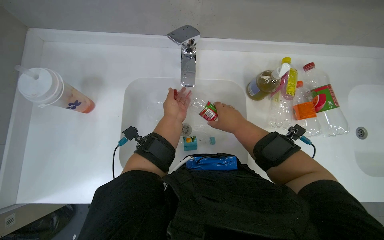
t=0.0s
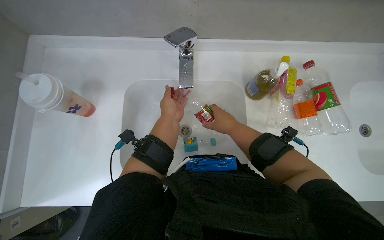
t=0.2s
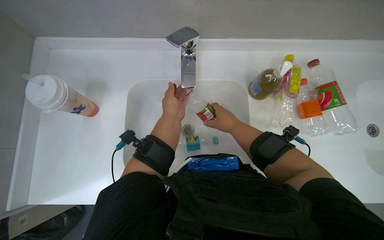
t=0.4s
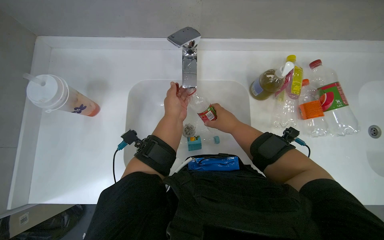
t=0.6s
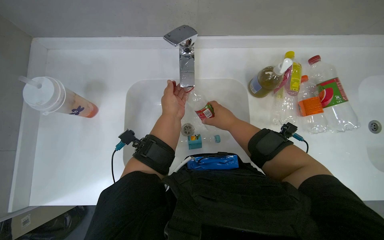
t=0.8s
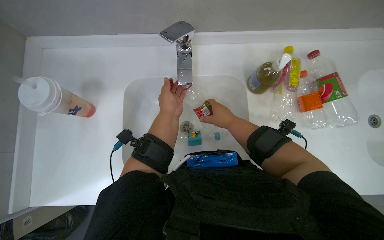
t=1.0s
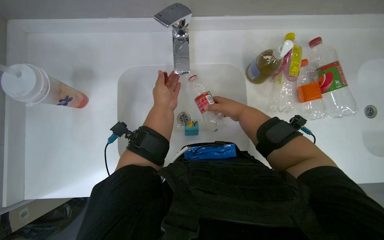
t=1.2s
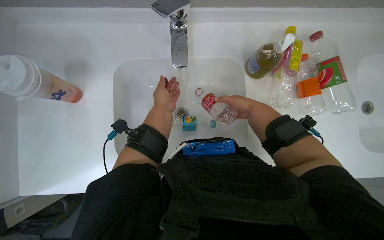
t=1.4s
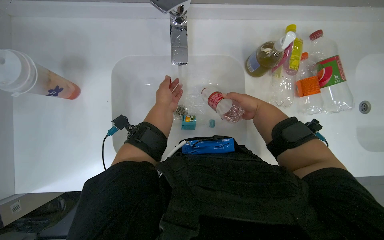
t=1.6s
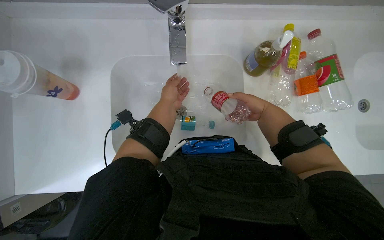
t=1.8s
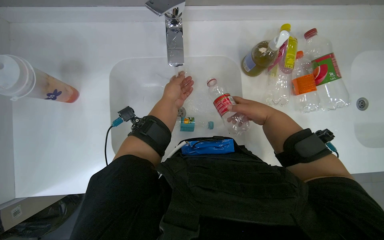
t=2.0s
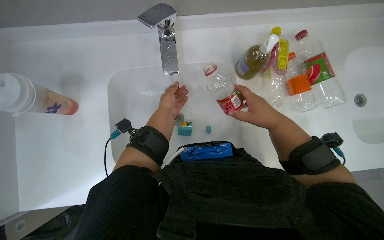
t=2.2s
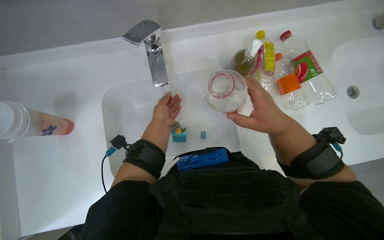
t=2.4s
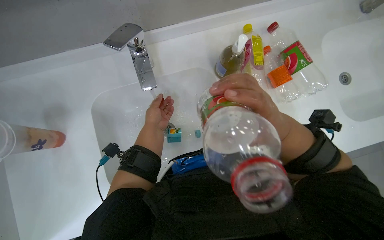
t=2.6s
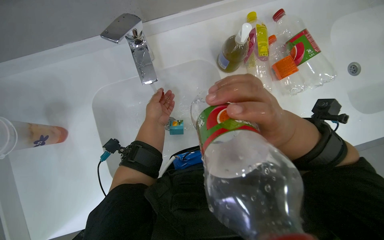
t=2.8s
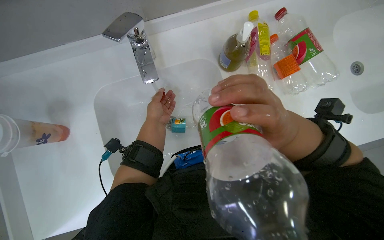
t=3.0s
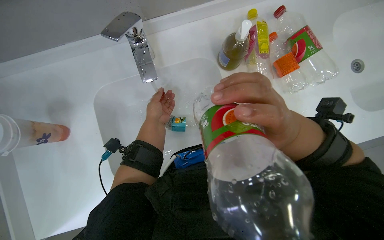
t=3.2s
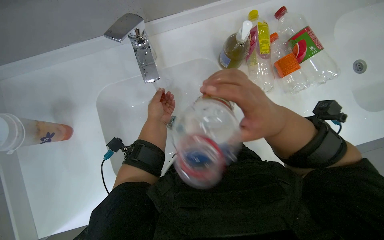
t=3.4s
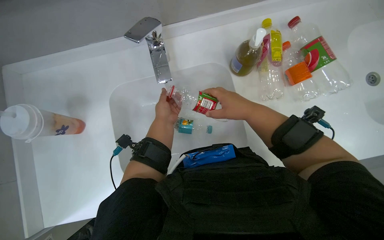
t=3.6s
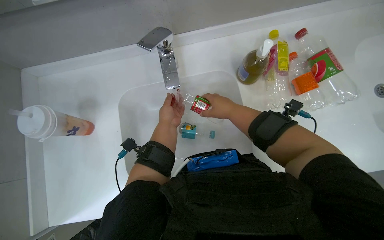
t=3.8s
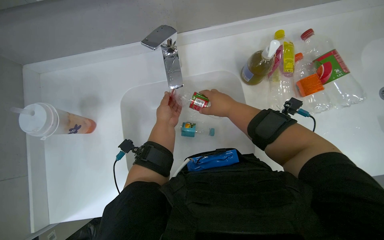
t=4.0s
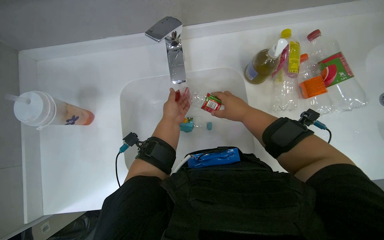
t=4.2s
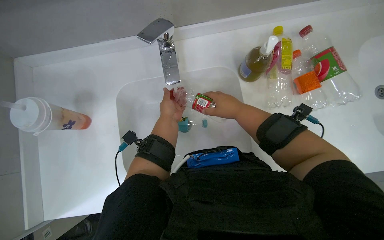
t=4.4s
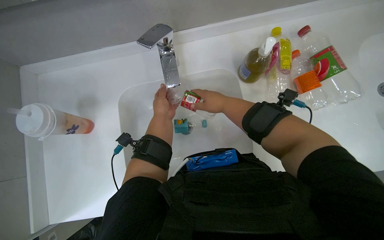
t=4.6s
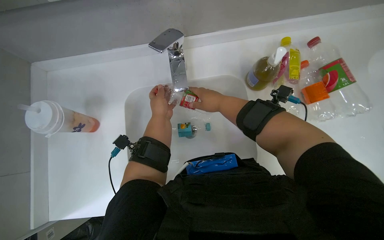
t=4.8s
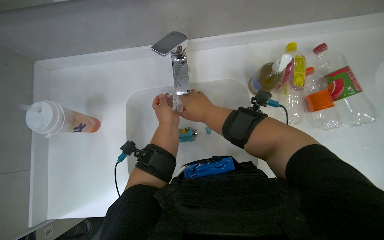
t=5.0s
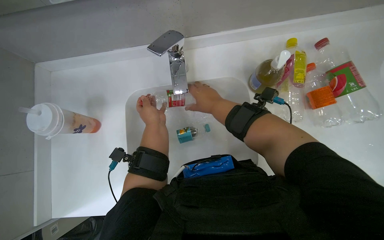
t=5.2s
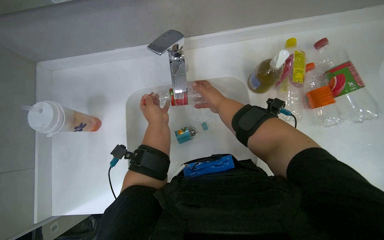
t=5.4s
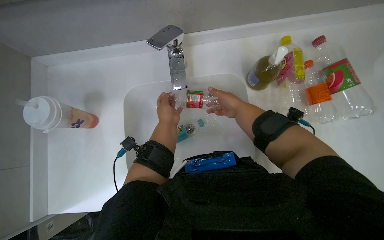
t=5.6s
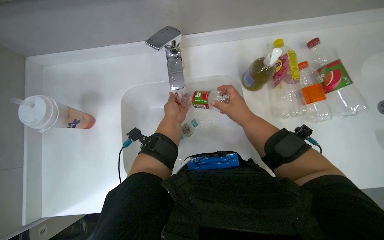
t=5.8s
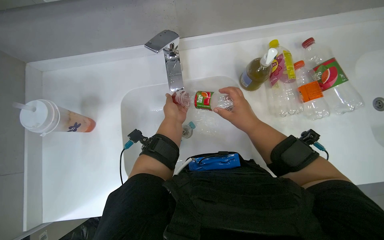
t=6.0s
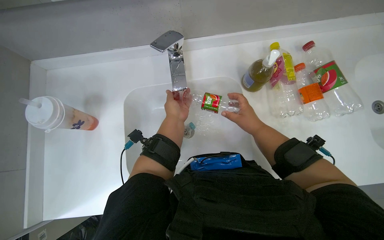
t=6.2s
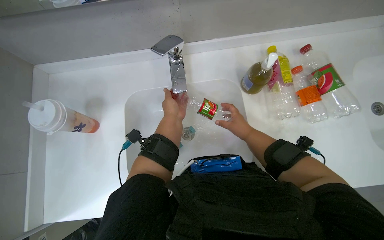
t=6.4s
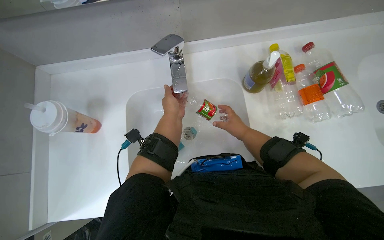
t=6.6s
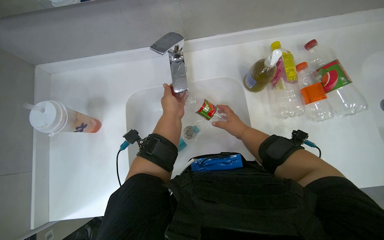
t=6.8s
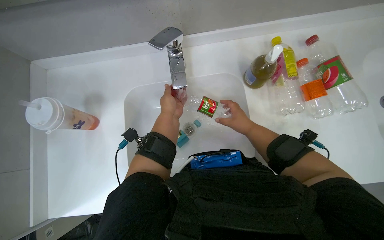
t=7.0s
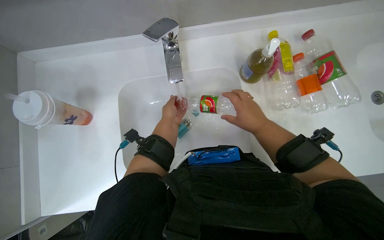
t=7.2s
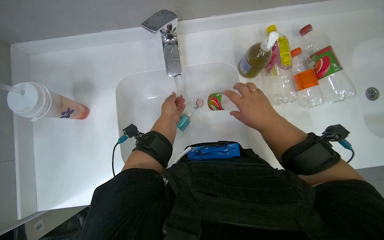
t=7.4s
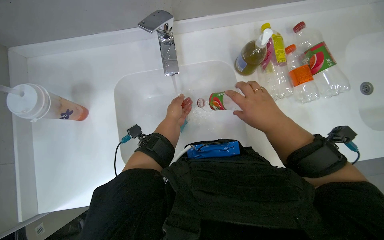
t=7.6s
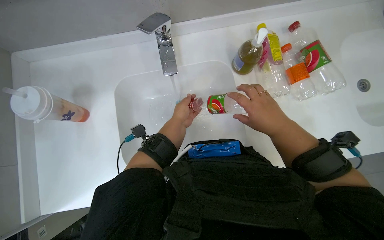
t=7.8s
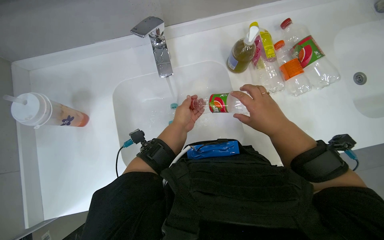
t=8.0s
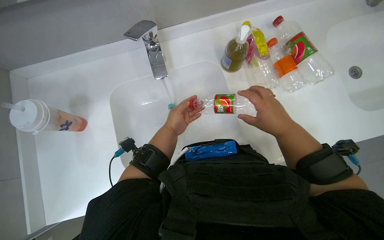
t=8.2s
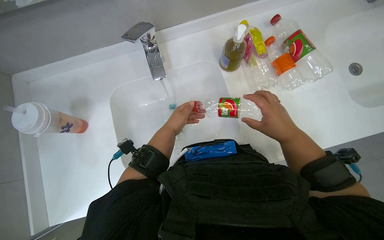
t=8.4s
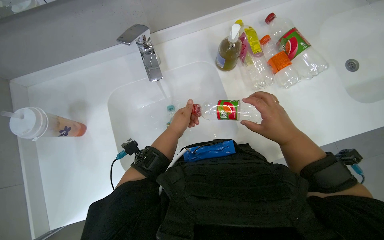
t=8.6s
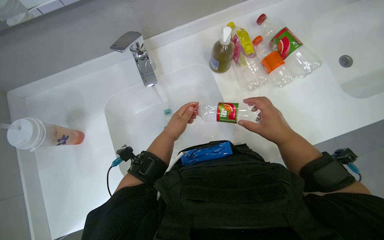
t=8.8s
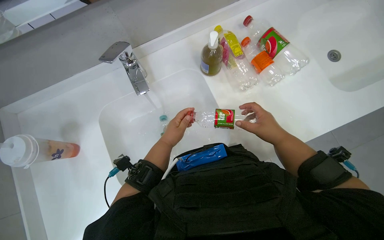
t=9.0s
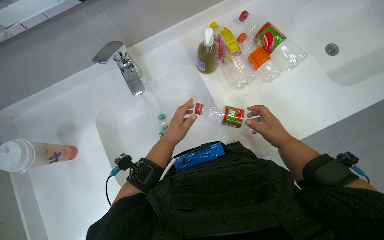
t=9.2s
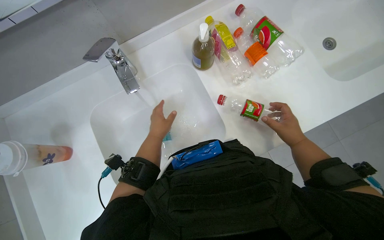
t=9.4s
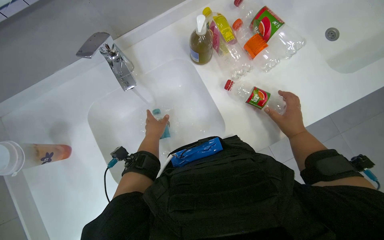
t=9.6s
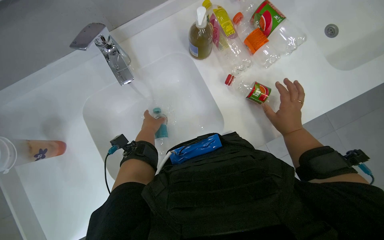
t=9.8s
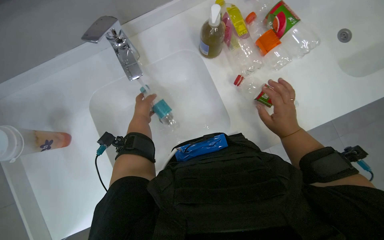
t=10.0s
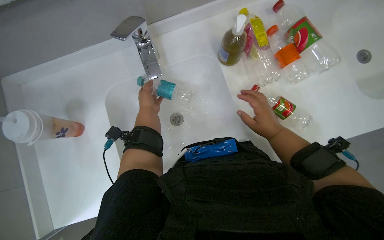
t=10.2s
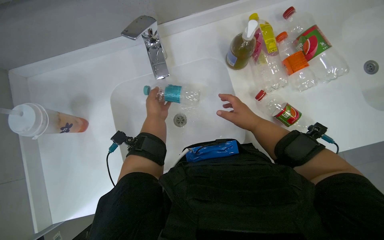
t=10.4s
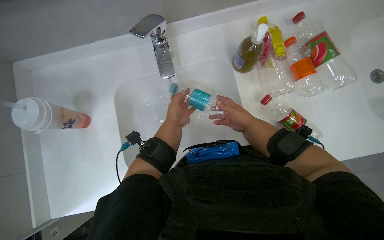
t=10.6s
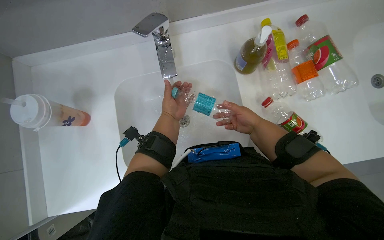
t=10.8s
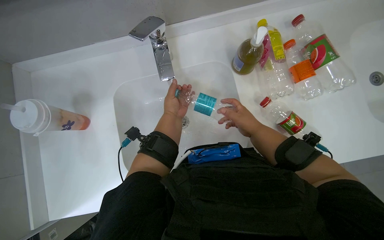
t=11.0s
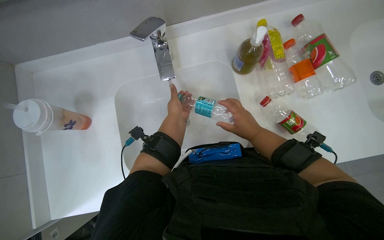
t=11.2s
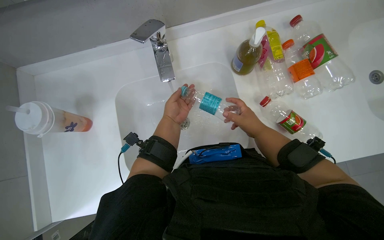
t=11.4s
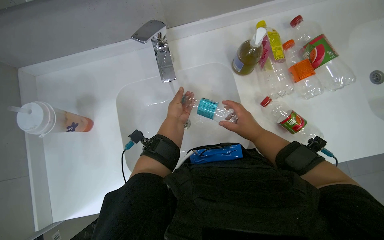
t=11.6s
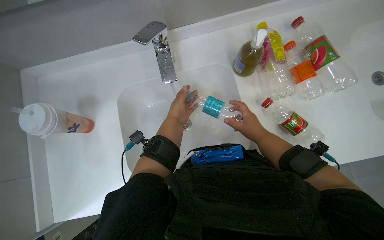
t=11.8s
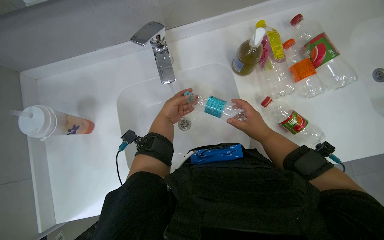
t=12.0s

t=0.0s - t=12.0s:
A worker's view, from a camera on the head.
Job: managing trash.
The whole recording: Rinsing plastic bottles and containers. The worker rinses various plastic bottles and small containers under running water in the sink.
t=0.0s - t=1.6s: The right hand shifts approximately 25 cm farther from the camera and to the right.
t=1.6s - t=3.0s: The right hand heads nearer to the camera, covering some 30 cm.
t=3.0s - t=4.4s: The right hand is displaced farther from the camera by some 10 cm.
t=6.0s - t=7.6s: The right hand goes farther from the camera and returns, about 10 cm each way.
t=7.6s - t=9.0s: The left hand moves nearer to the camera, some 10 cm.
t=9.0s - t=10.4s: The right hand reaches roughly 10 cm to the right, then returns.
t=10.4s - t=12.0s: The hands are busy where they are.

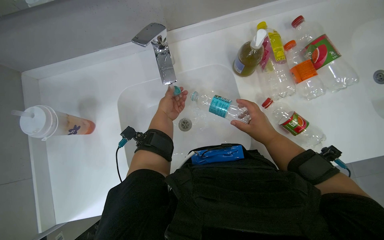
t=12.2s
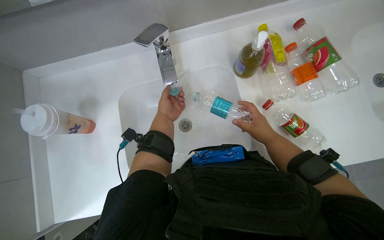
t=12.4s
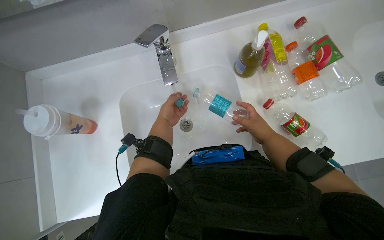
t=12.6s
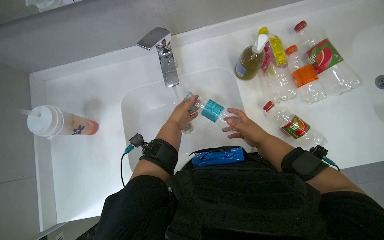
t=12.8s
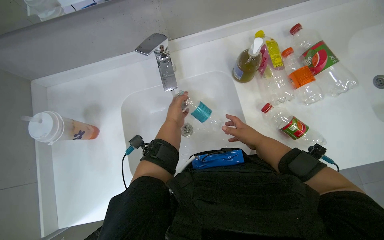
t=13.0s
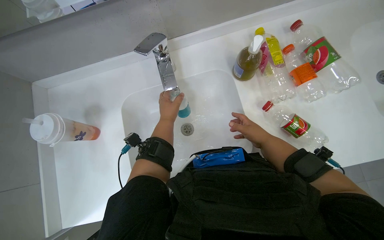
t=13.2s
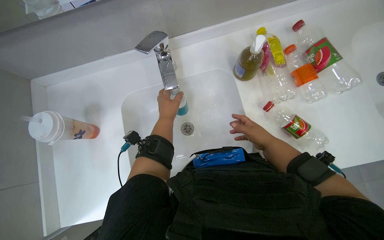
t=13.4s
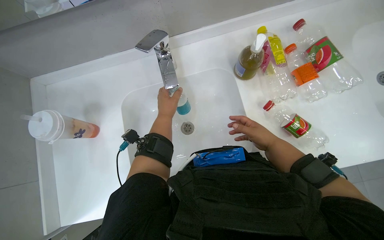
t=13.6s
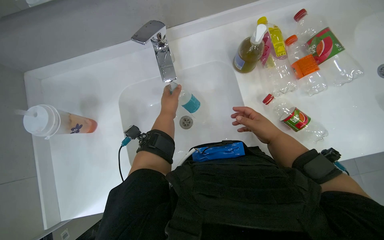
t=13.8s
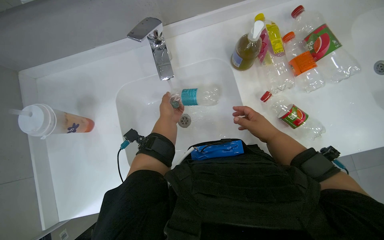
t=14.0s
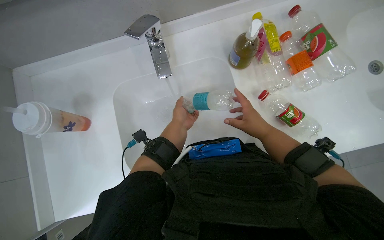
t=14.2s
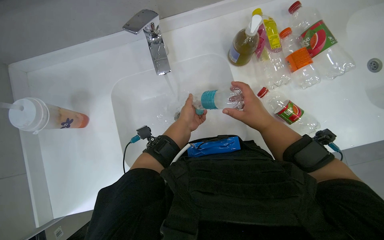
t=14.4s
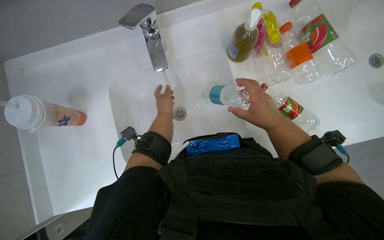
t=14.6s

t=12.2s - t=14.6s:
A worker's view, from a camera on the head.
Job: managing trash.
The whole recording: Rinsing plastic bottles and containers. The worker rinses various plastic bottles and small containers under running water in the sink.
t=12.2s - t=13.4s: The hands work in one place, with small movements.
t=13.4s - t=14.6s: The left hand travels farther from the camera by roughly 10 cm.

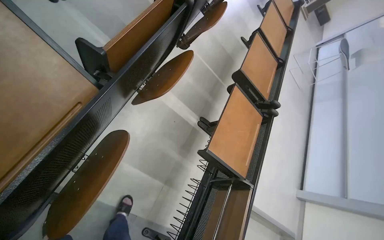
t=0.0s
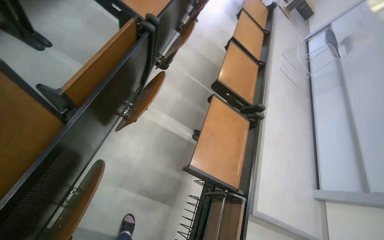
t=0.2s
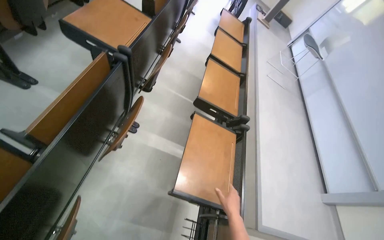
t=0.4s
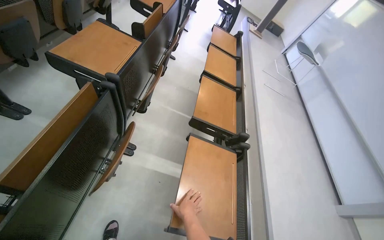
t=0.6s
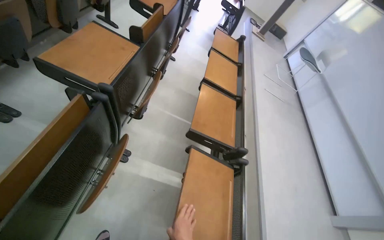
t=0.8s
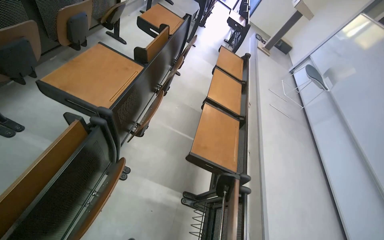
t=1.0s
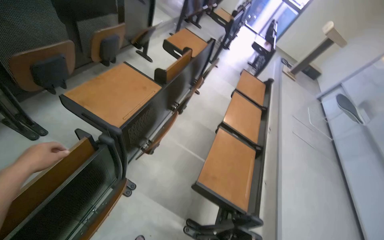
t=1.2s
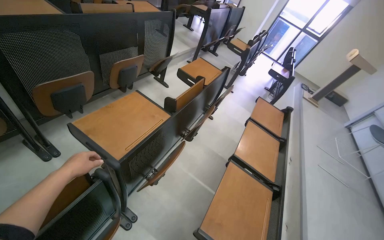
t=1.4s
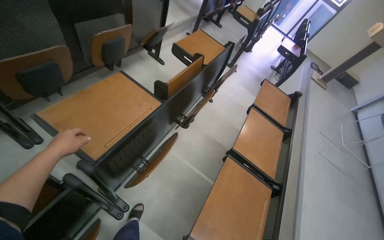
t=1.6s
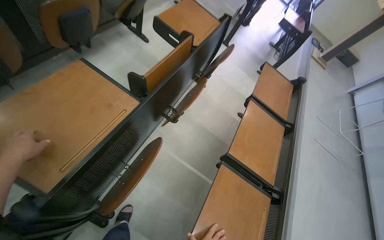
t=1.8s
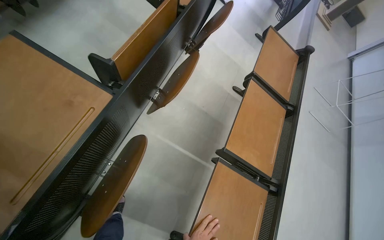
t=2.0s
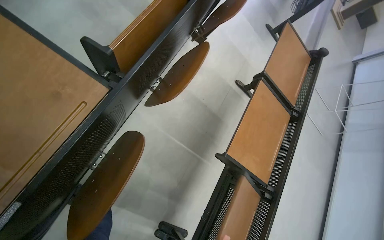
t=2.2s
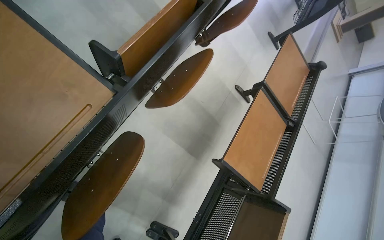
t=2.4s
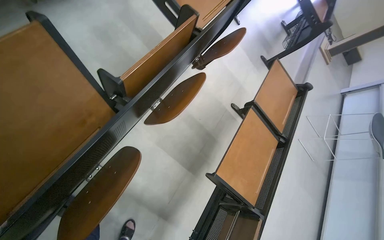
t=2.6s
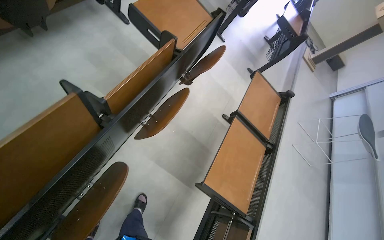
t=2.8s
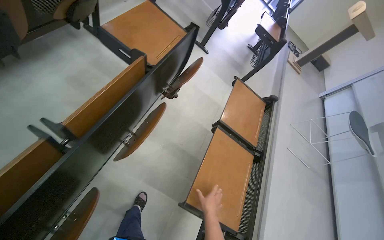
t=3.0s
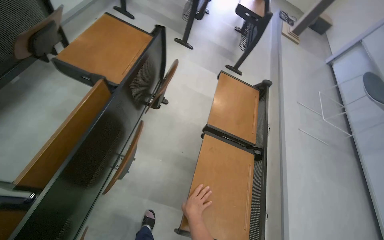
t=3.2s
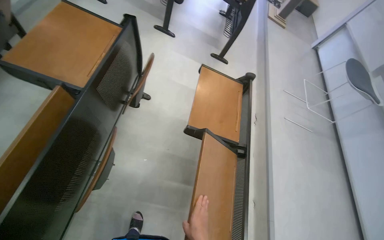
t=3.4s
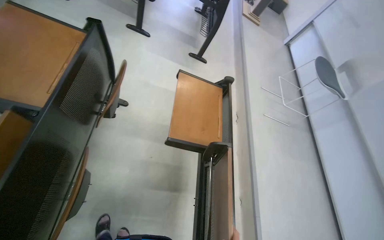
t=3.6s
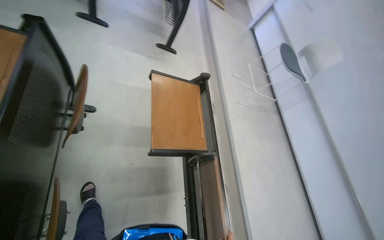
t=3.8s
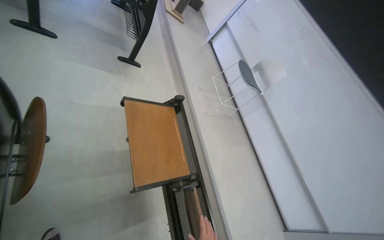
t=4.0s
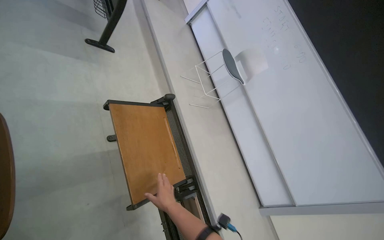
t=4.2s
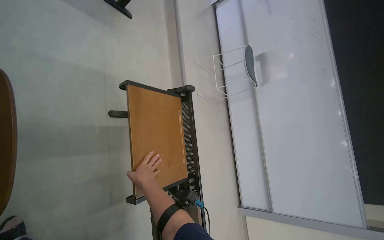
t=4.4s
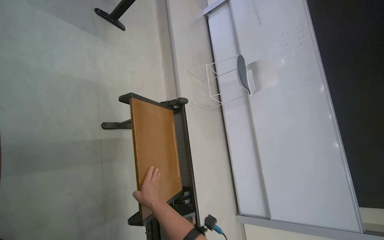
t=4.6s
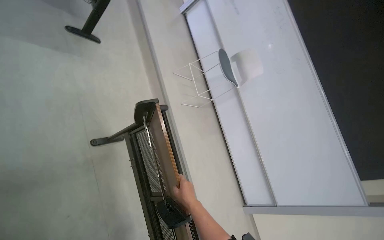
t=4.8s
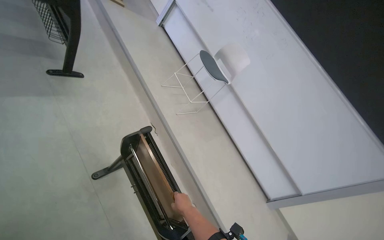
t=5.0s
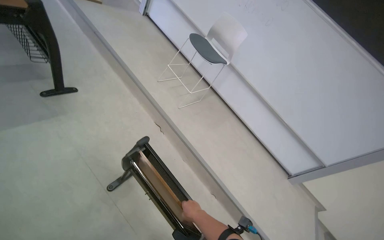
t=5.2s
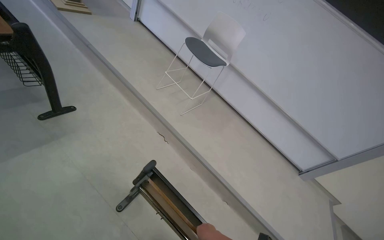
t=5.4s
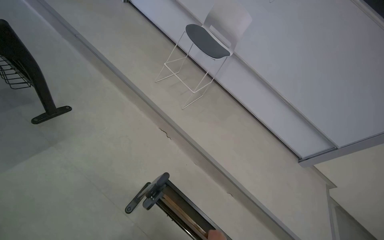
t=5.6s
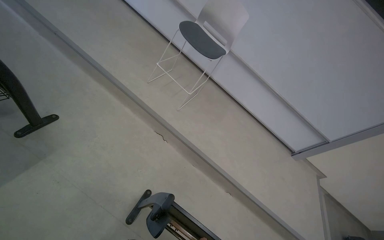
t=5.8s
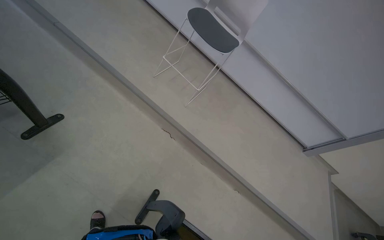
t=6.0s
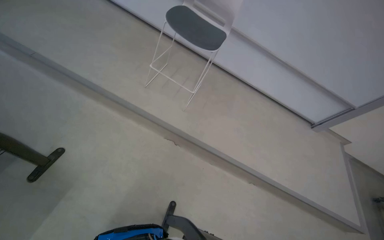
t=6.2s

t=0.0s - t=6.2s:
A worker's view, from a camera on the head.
Job: preparing cleaning supplies.
The whole recording: Folding desks in lecture hall. The worker continues folding down the desks and and erase the whiteboard in the lecture hall.
t=0.0s - t=1.6s: The camera is carried some 80 cm. The view pans to the left by some 20 degrees. The wearer looks about 20 degrees further upward.
t=1.6s - t=3.2s: The head travels some 70 cm.
t=3.2s - t=4.6s: The camera travels some 80 cm. The view swings roughly 45 degrees to the right. The wearer looks about 20 degrees further downward.
t=4.6s - t=6.2s: The camera is carried roughly 1 m. The camera pitches downward, by some 25 degrees. The scene turns approximately 55 degrees counterclockwise in the picture.
